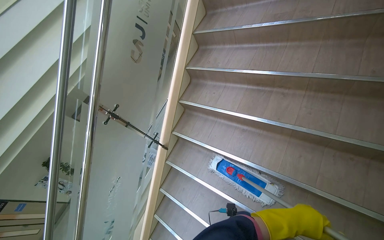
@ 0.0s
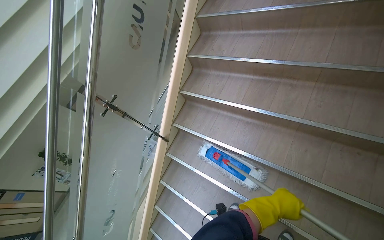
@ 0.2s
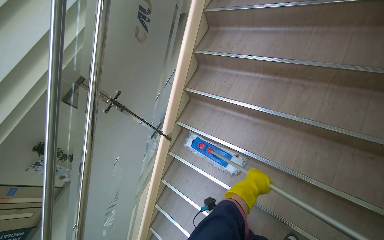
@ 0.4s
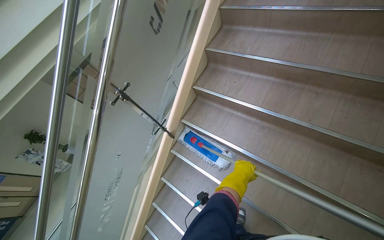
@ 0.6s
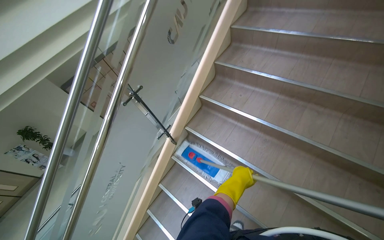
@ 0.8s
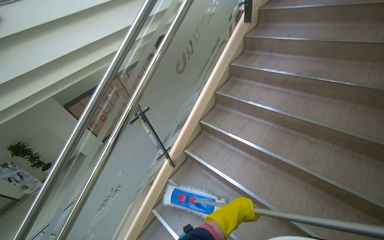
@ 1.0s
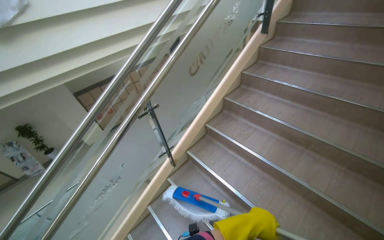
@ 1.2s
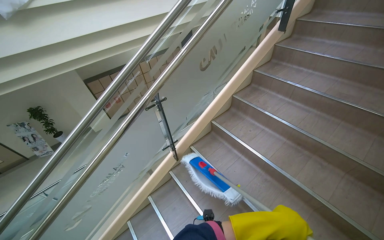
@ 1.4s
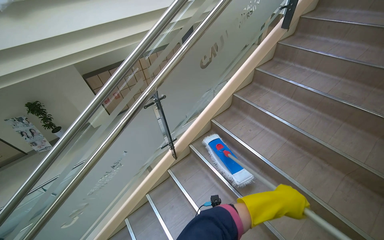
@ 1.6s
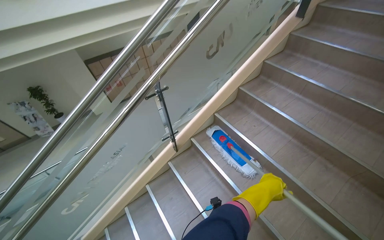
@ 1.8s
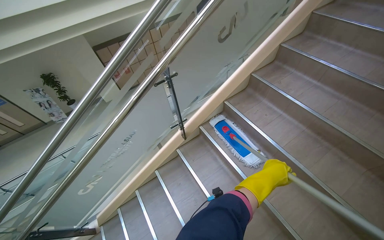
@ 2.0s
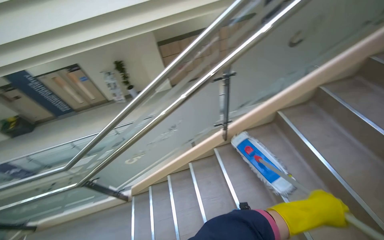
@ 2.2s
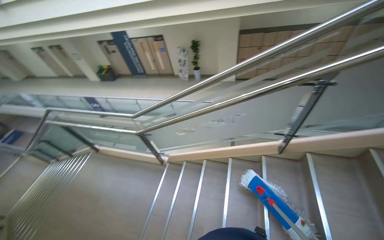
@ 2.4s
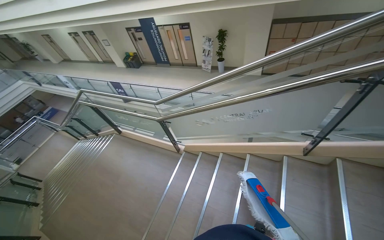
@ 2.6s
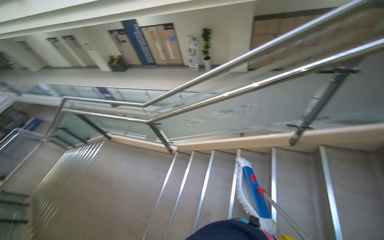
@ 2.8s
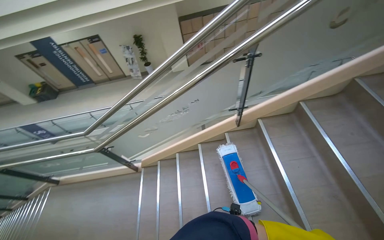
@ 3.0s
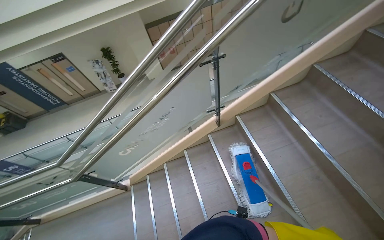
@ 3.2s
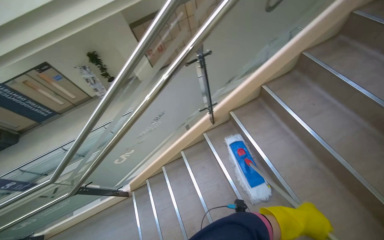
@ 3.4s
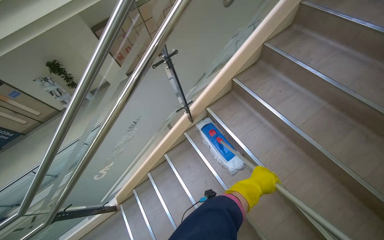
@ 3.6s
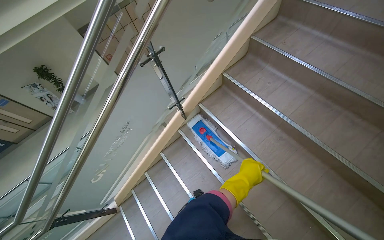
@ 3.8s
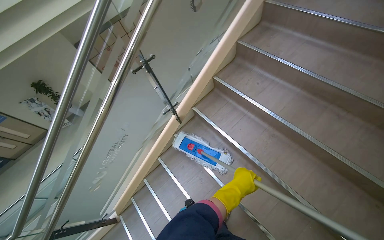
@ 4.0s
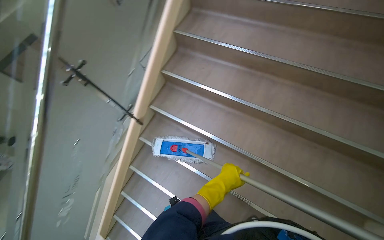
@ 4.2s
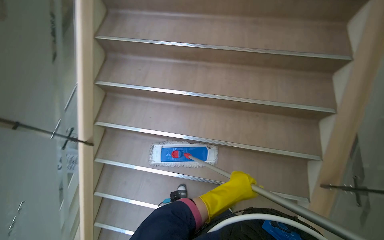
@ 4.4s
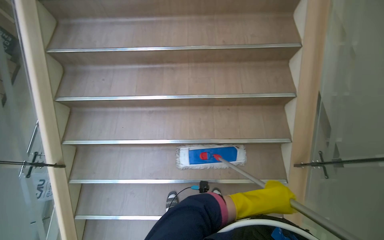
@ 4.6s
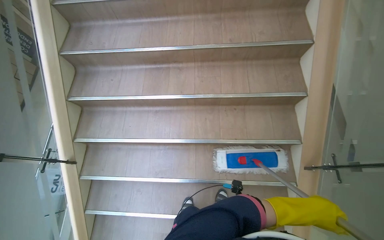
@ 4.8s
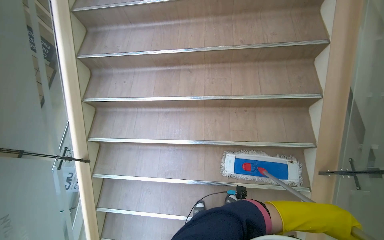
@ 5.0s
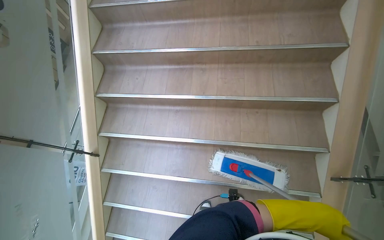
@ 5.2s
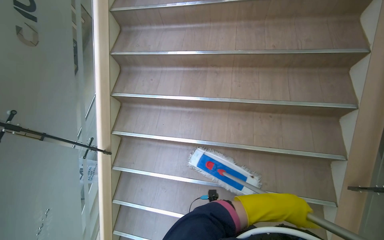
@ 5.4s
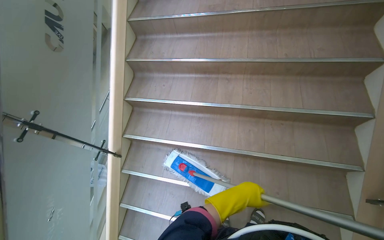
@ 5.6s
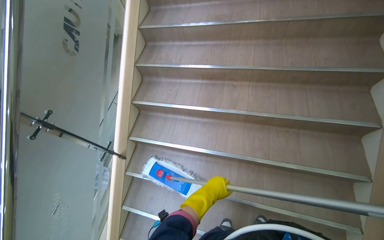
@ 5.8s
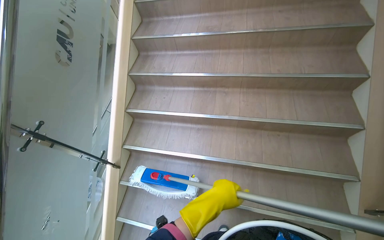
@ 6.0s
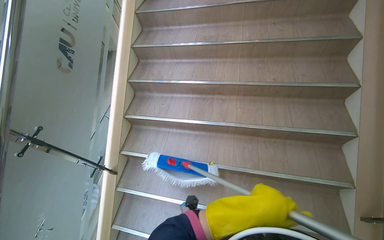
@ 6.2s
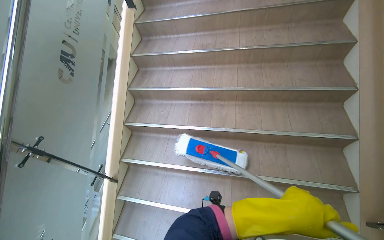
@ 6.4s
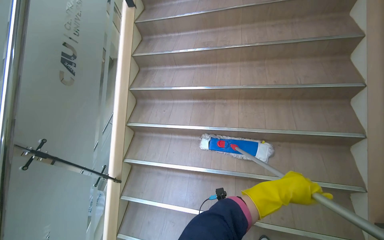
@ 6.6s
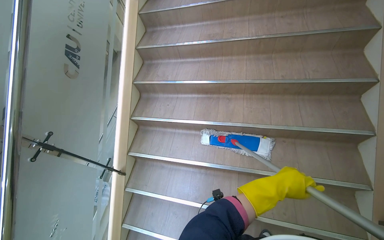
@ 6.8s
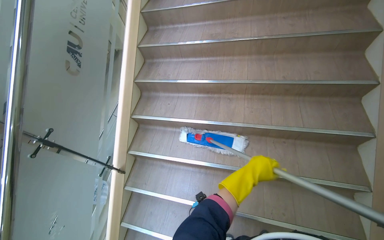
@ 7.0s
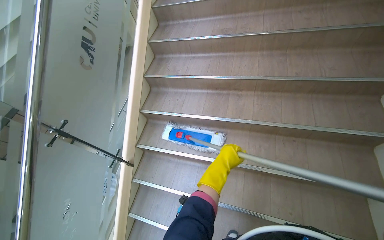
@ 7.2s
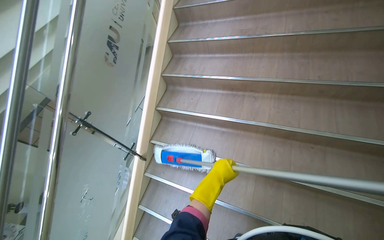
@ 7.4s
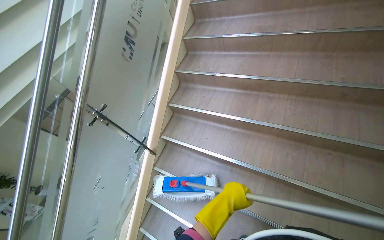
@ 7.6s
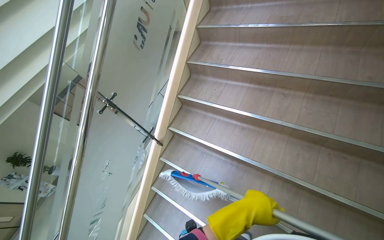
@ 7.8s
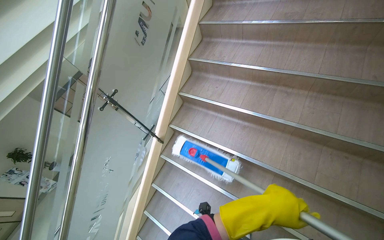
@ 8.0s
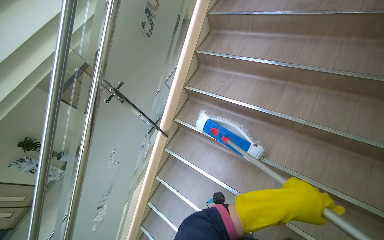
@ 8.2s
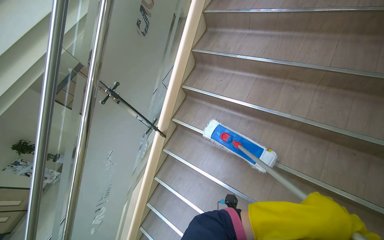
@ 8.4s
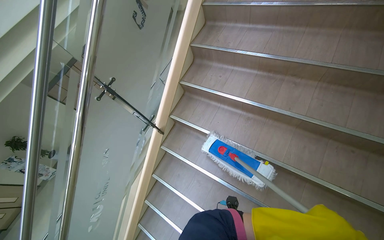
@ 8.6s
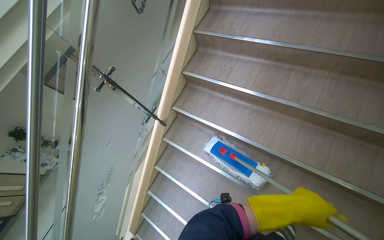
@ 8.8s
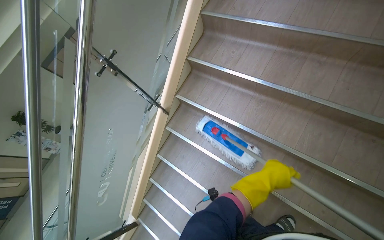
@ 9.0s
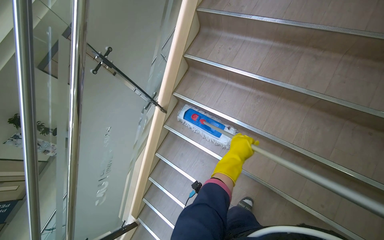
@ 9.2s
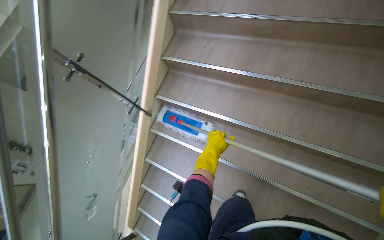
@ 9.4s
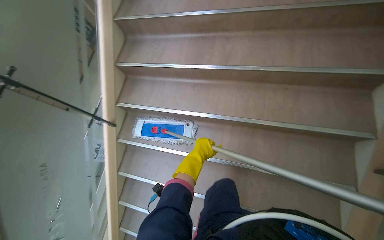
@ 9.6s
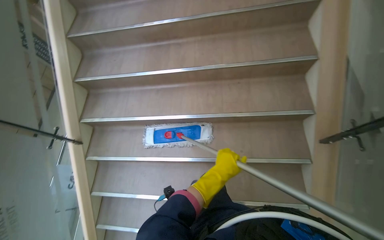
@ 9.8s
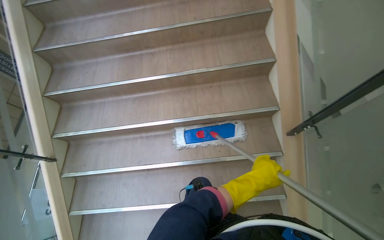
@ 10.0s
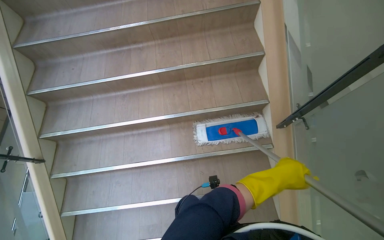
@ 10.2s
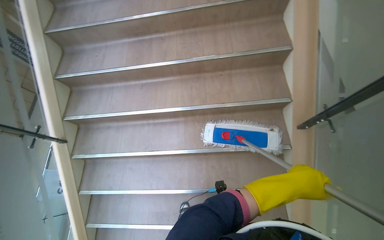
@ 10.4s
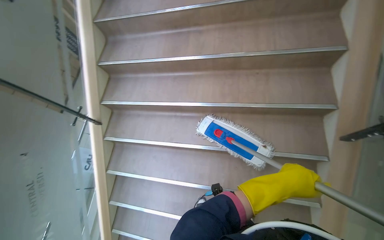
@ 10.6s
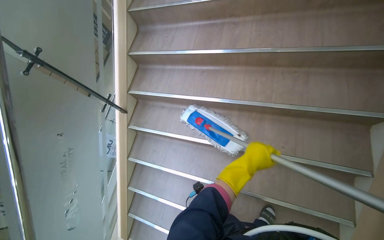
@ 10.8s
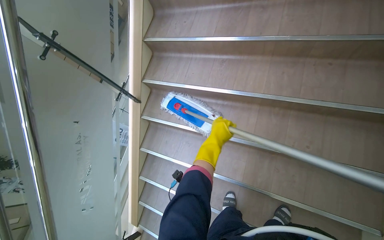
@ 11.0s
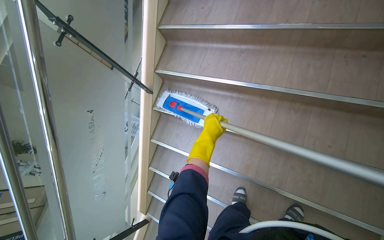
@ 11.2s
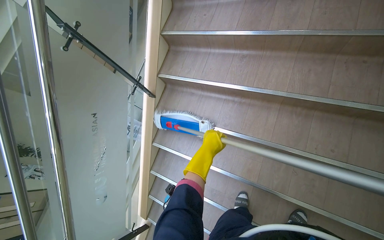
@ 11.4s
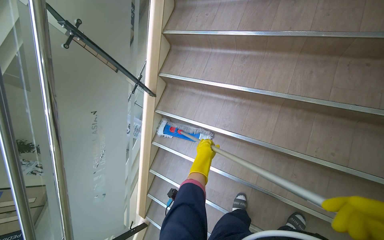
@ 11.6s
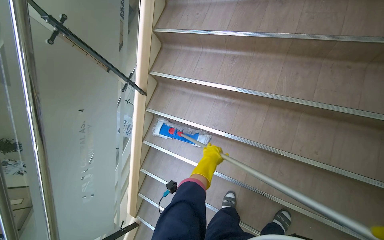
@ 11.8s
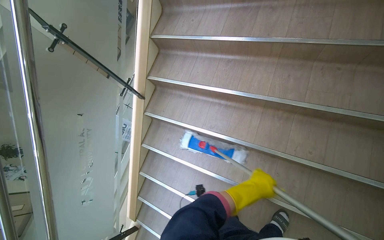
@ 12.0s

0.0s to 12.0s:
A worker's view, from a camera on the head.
Job: mopping floor.
The whole recording: Mopping stairs. The worker mops the stairs, moving the mop head across each step.
0.0s to 1.6s: Everything in view rotates approximately 25 degrees clockwise. The left hand moves nearer and farther over approximately 30 cm, changing direction 2 times.
1.6s to 3.0s: The wearer looks some 30 degrees further to the left. The view tilts about 15 degrees downward.
3.0s to 4.4s: The wearer looks some 75 degrees further to the right.
7.6s to 9.0s: The view tips downward by roughly 15 degrees.
9.0s to 10.4s: The head rotates some 40 degrees to the right.
10.4s to 12.0s: The head turns to the left by approximately 25 degrees.

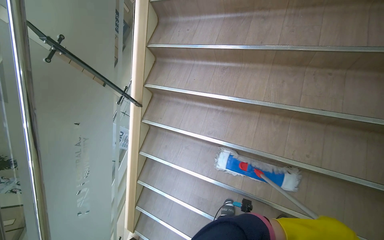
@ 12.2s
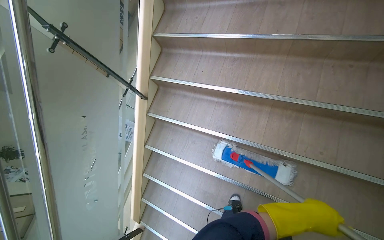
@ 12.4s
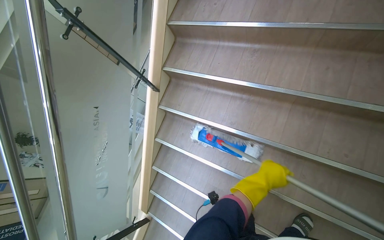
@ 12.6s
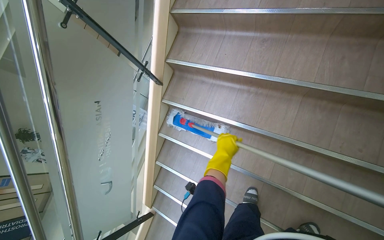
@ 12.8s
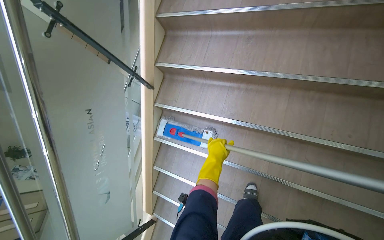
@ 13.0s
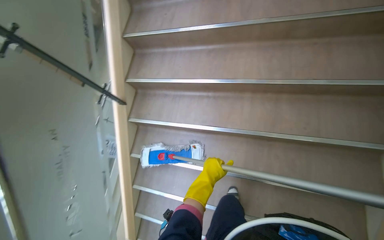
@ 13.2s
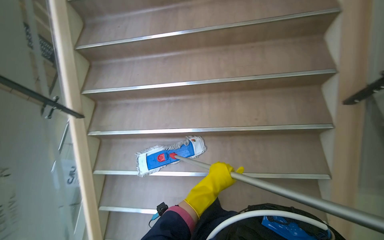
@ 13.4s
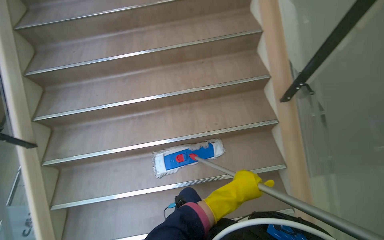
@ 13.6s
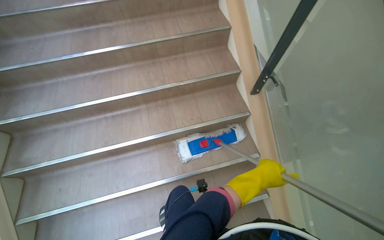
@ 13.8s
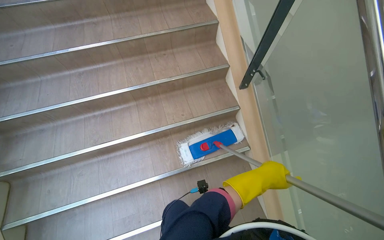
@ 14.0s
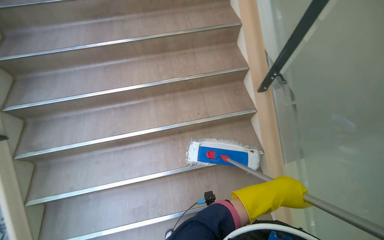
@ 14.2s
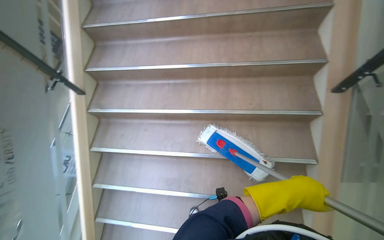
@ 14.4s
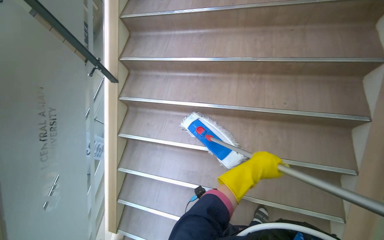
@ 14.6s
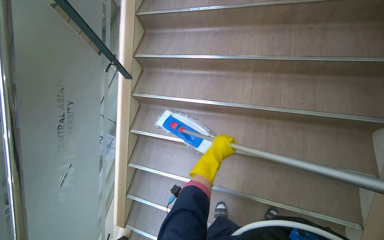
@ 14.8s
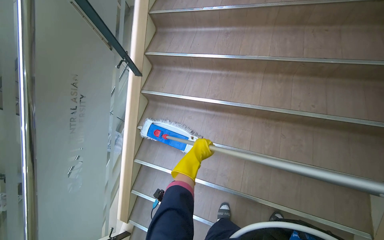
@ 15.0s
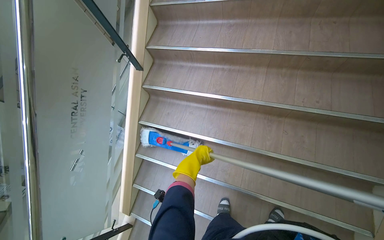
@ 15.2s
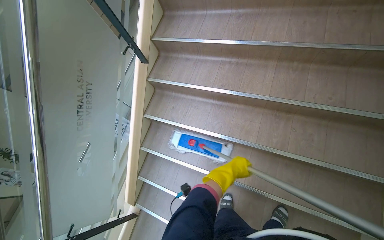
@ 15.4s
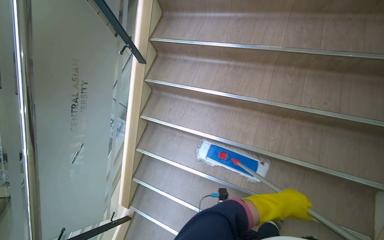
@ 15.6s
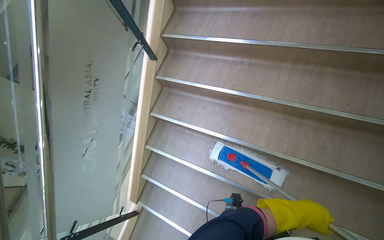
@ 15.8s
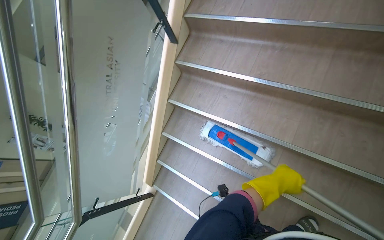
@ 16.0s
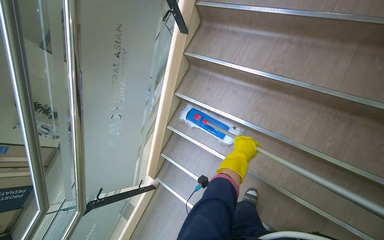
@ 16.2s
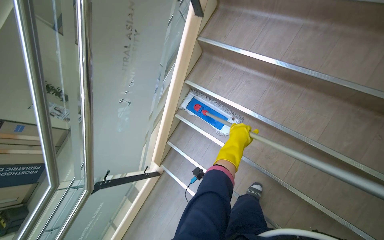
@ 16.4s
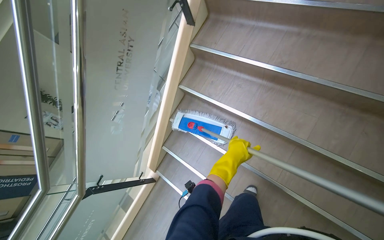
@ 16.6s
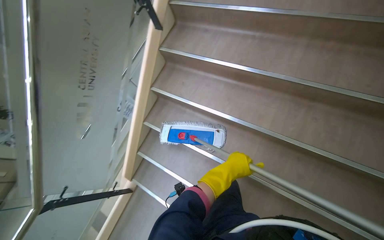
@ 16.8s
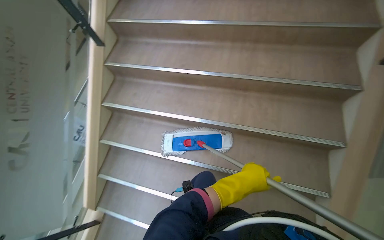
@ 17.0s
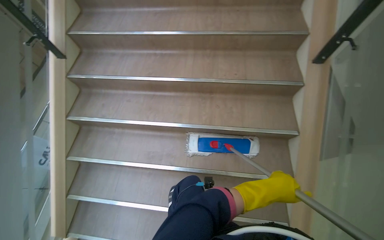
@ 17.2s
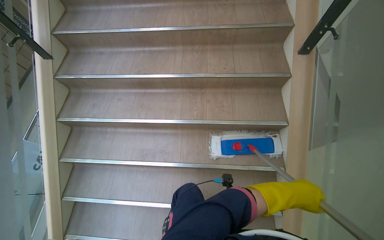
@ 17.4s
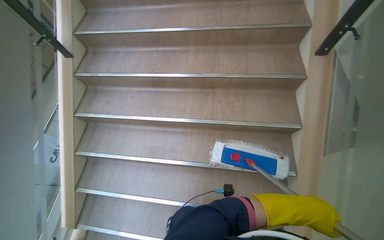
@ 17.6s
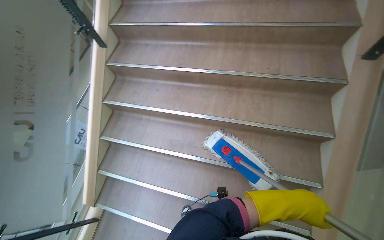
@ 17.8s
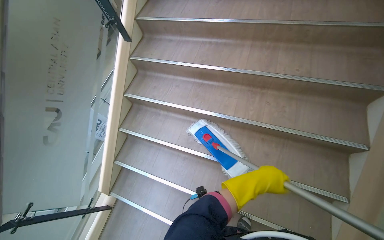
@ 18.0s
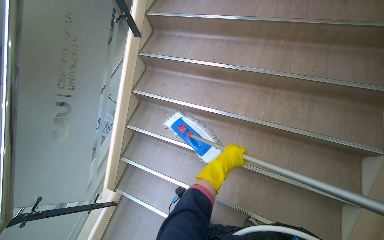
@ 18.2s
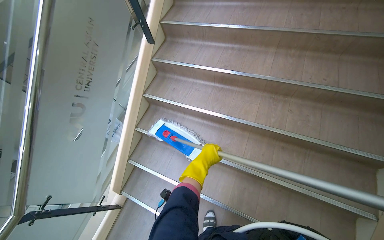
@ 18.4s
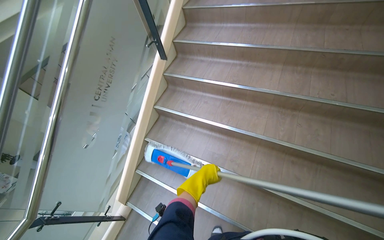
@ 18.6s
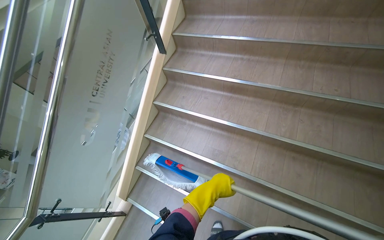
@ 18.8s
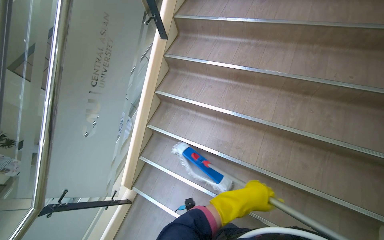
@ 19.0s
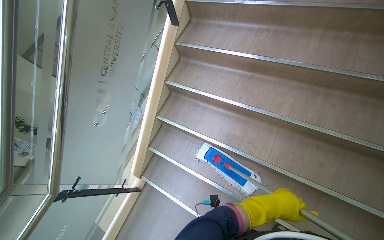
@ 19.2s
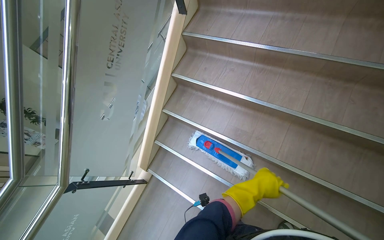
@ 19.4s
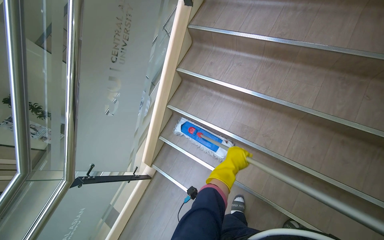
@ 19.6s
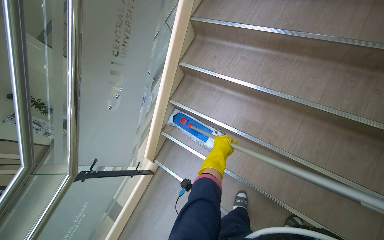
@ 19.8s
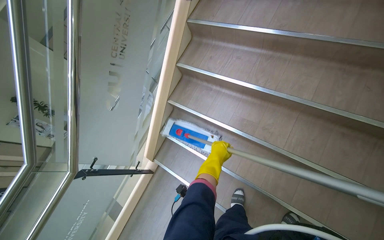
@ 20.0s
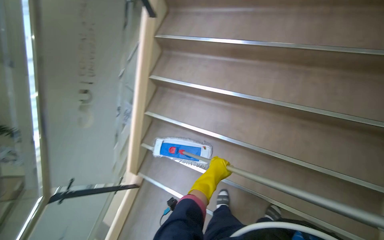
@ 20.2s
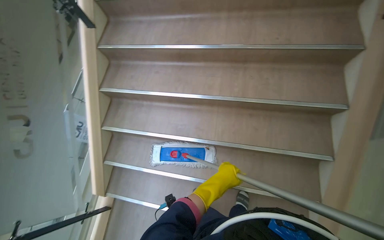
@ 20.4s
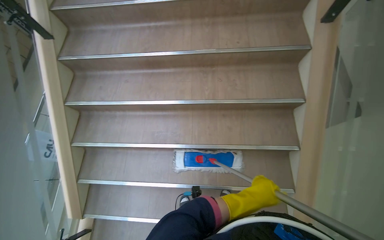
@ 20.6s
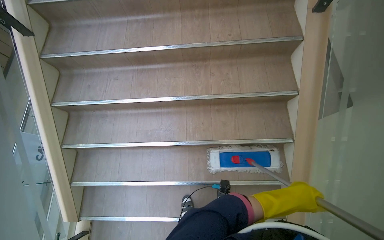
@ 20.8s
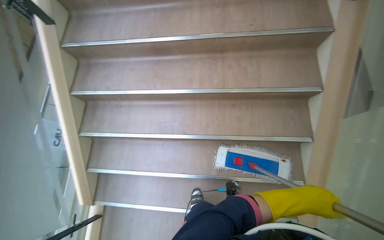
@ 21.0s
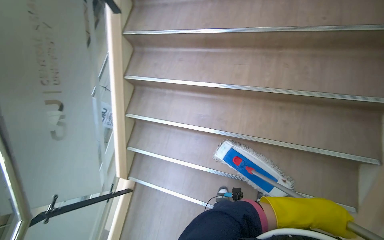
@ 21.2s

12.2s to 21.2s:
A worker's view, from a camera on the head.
Job: mopping floor.
The whole recording: Mopping stairs. The worker mops the stairs, moving the mop head across each step.
12.2s to 13.8s: The head turns to the right by about 40 degrees. The view tips upward by roughly 15 degrees.
13.8s to 15.2s: The head rotates some 35 degrees to the left.
15.2s to 16.6s: The wearer's head swings roughly 15 degrees to the left.
18.2s to 19.8s: The left hand swings left and right, about 20 cm each way, with 2 reversals.
